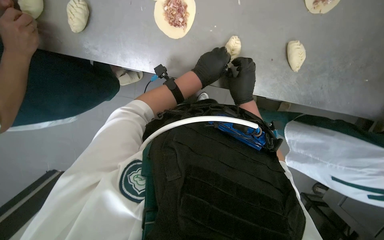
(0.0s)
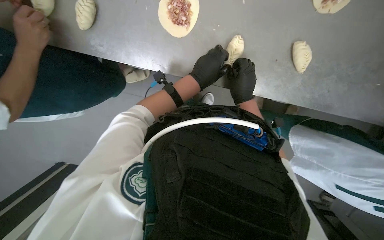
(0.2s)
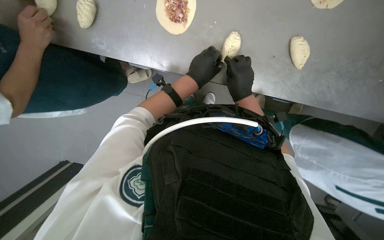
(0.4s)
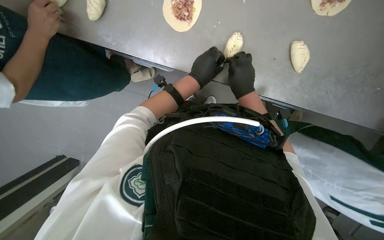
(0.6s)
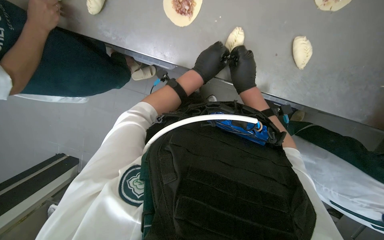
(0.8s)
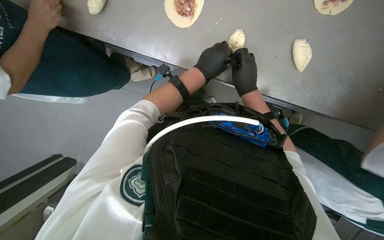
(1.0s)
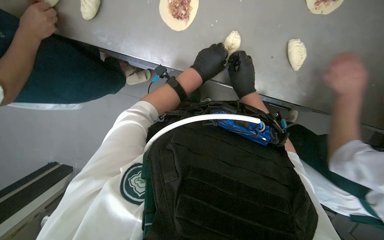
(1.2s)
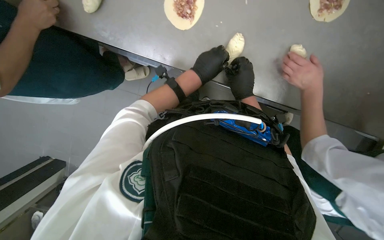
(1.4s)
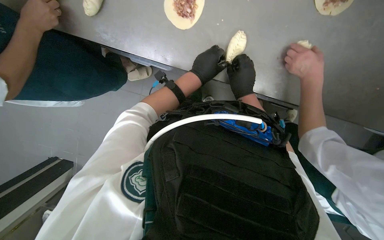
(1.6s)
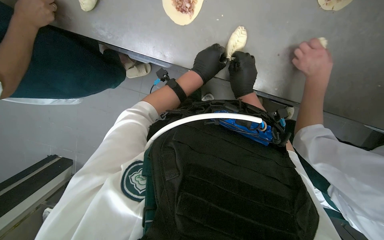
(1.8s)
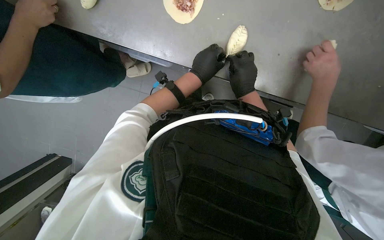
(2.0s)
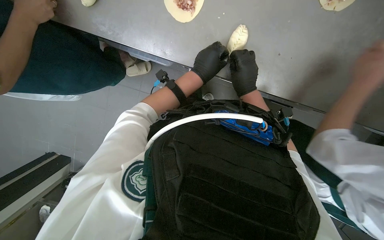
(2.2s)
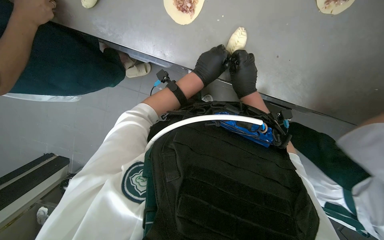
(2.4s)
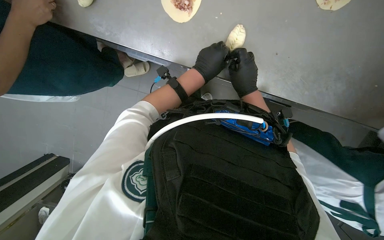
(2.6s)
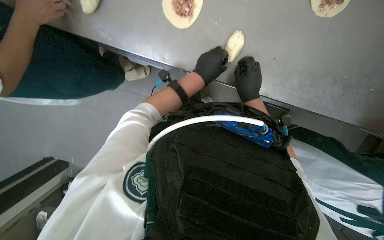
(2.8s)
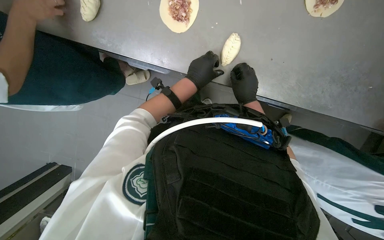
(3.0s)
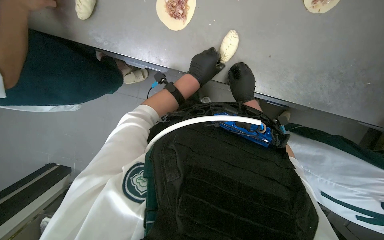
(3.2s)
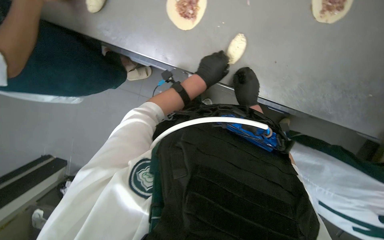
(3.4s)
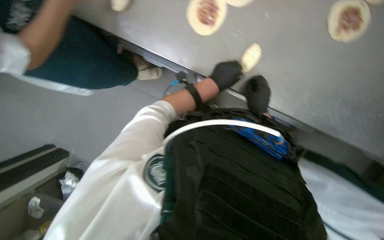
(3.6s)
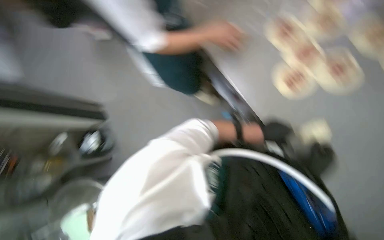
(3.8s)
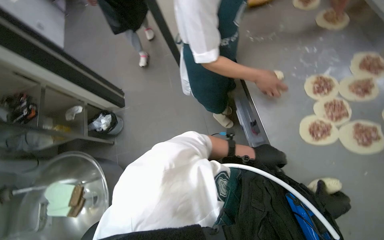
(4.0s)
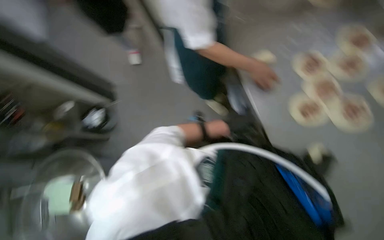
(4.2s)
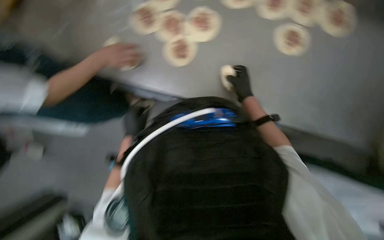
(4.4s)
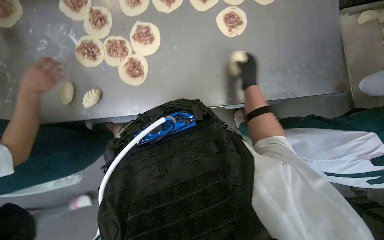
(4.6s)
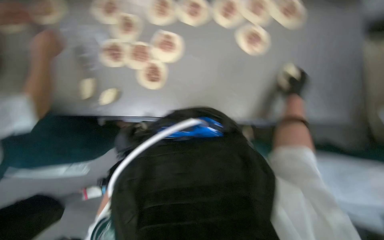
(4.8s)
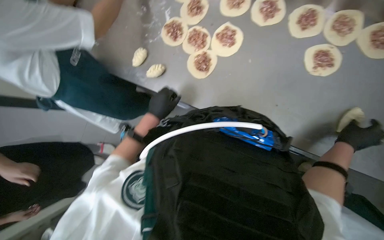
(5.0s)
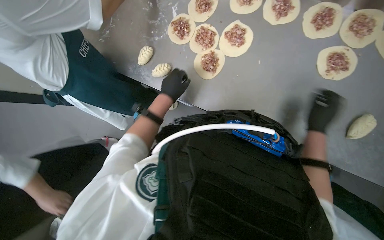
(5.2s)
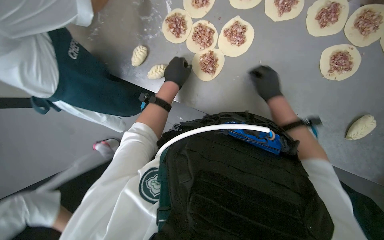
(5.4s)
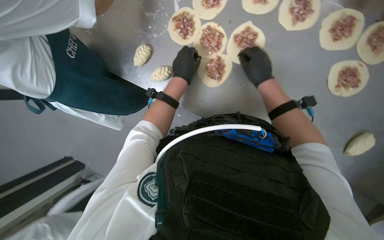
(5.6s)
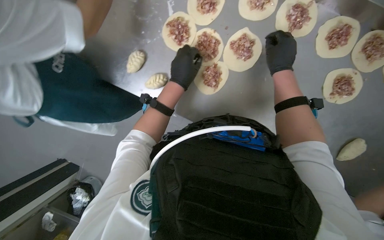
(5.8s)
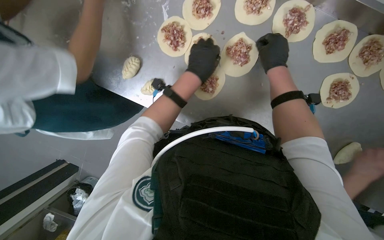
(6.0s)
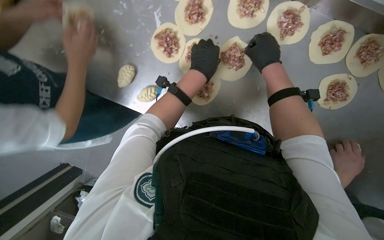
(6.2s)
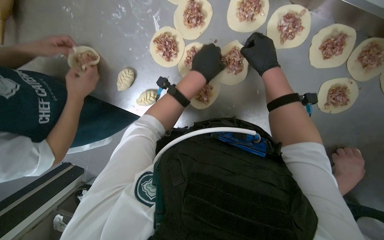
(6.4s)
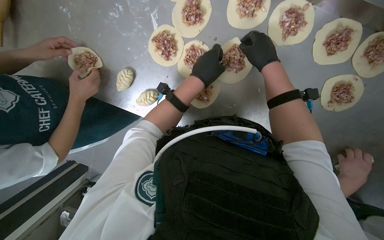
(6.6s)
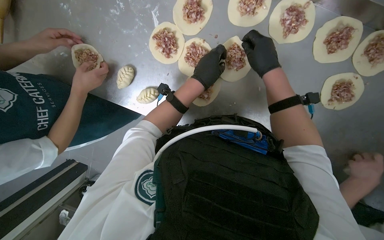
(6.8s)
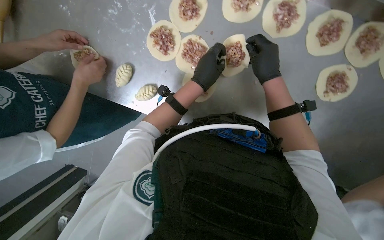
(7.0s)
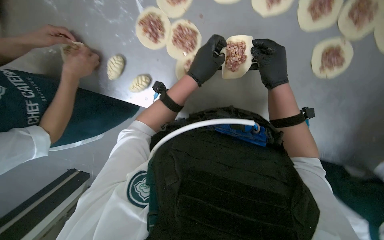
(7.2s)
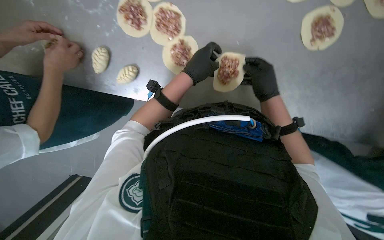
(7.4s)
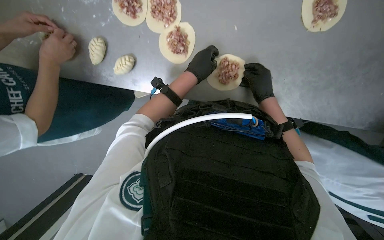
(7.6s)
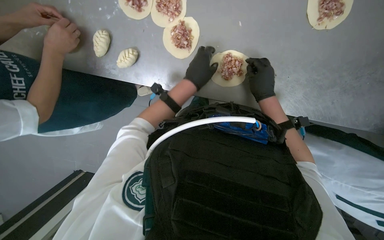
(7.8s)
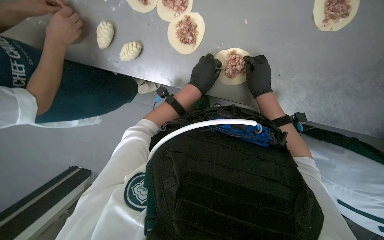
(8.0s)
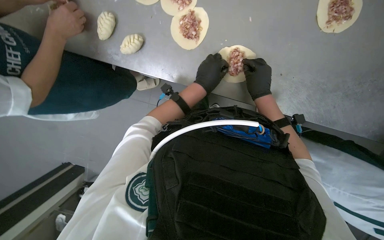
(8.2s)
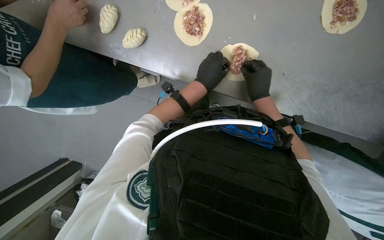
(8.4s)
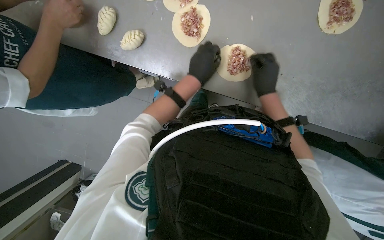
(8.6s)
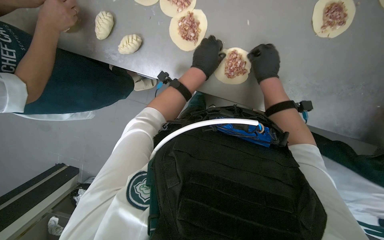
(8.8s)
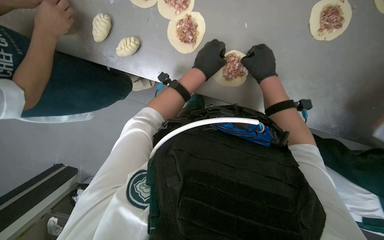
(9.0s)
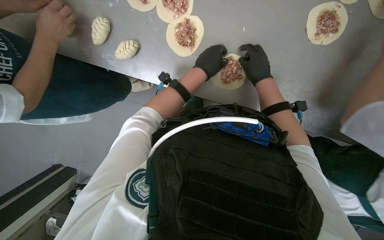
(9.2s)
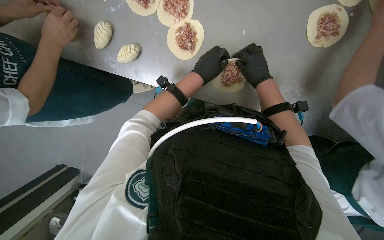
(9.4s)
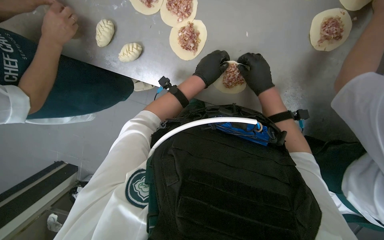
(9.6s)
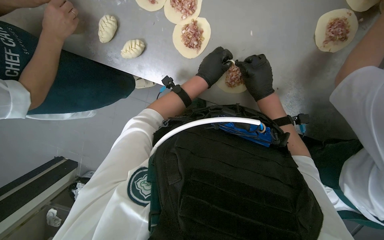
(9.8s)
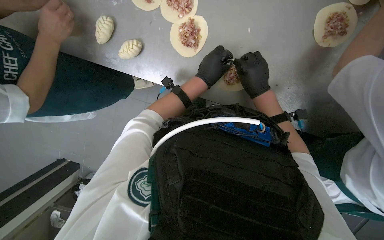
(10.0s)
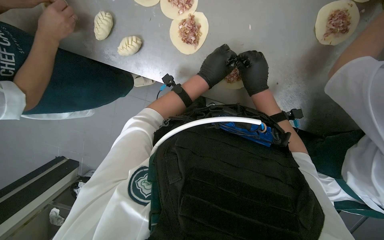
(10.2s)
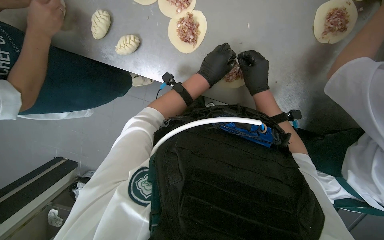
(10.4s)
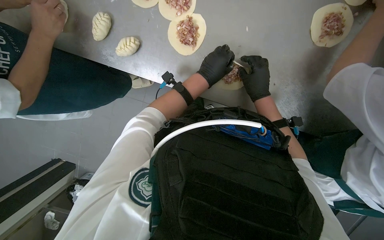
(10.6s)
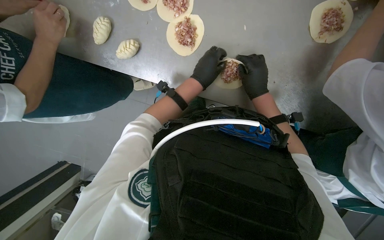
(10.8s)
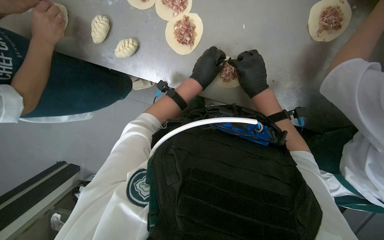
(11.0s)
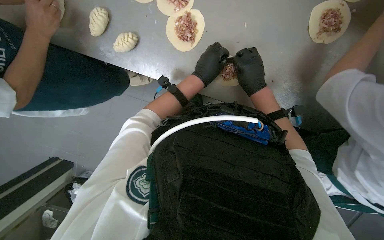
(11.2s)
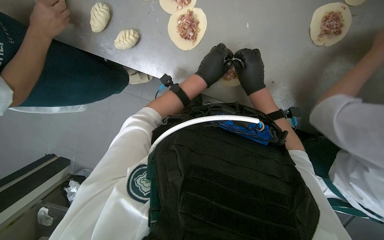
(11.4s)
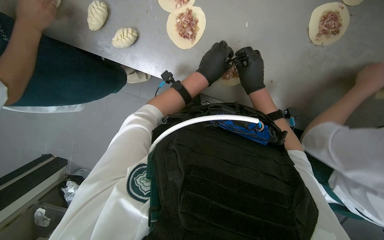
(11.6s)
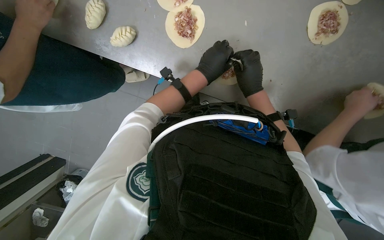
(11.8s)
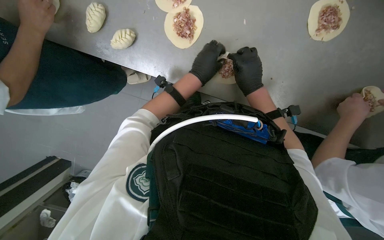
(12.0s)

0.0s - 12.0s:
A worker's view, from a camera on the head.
Job: preparing food.
The whole recording: Folding meat-filled dough into dumplings. The worker folds dough filled with meat into dumplings and places them on a baking sheet.
0.0s - 3.0s: The hands stay close to where they were, moving slightly.
4.4s - 6.0s: The left hand shifts about 40 cm up the picture and to the right. The right hand is displaced up the picture by about 30 cm, and moves approximately 25 cm to the right and comes back.
6.0s - 7.6s: The right hand shifts approximately 30 cm down the picture and farther from the camera.
7.6s - 9.0s: The hands stay close to where they were, moving slightly.
9.0s - 12.0s: The hands work in one place, with small movements.

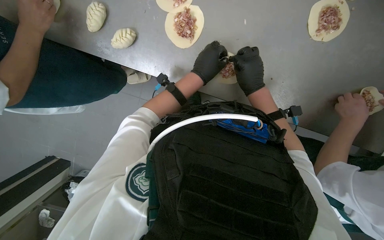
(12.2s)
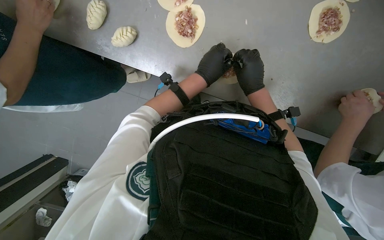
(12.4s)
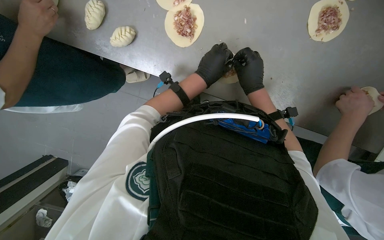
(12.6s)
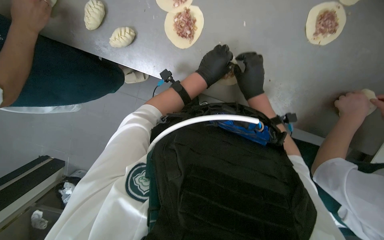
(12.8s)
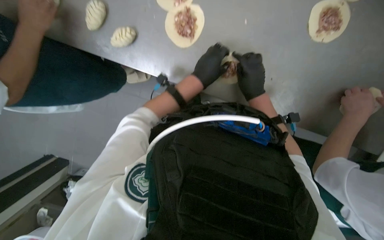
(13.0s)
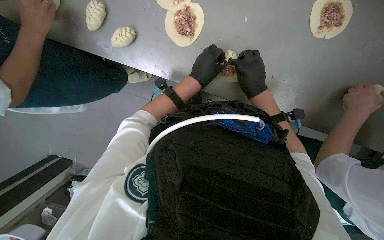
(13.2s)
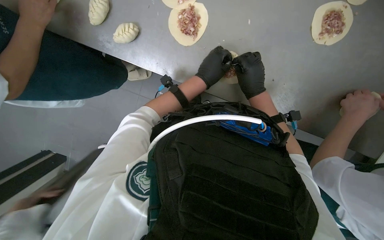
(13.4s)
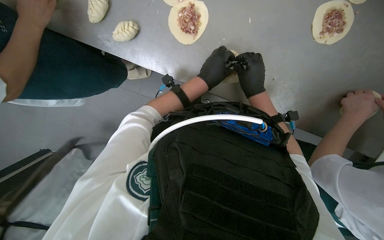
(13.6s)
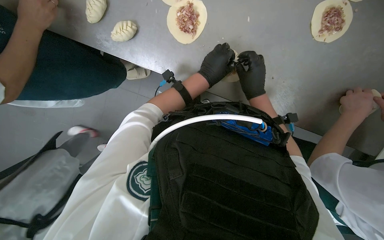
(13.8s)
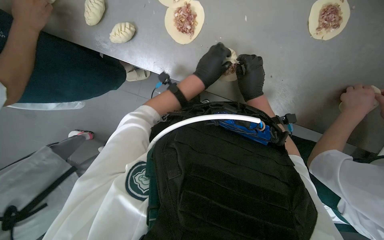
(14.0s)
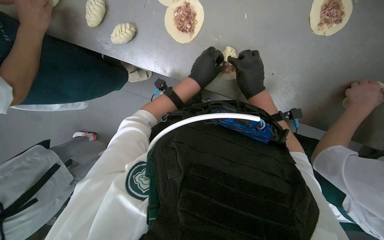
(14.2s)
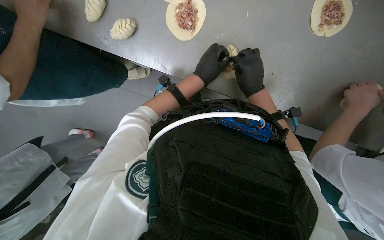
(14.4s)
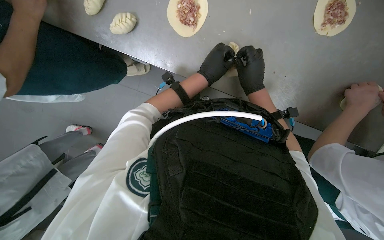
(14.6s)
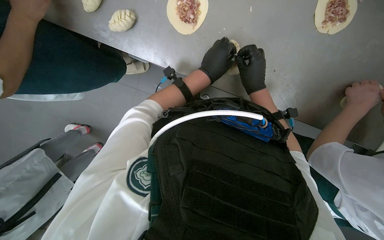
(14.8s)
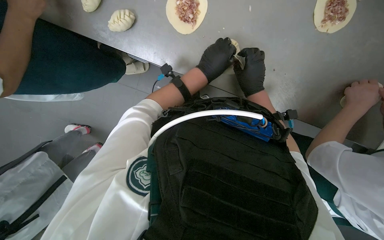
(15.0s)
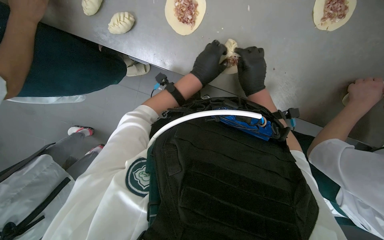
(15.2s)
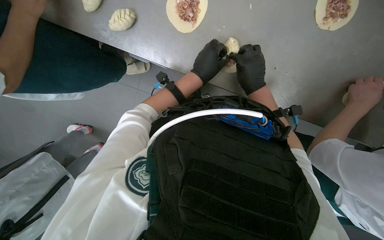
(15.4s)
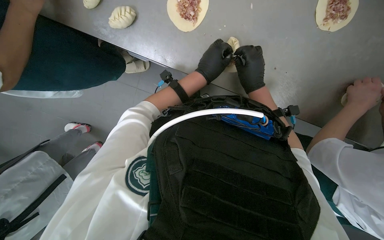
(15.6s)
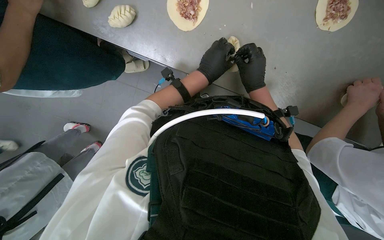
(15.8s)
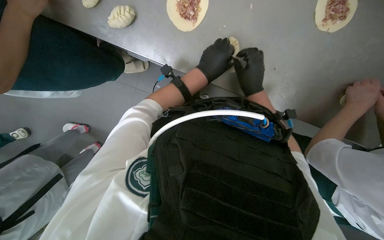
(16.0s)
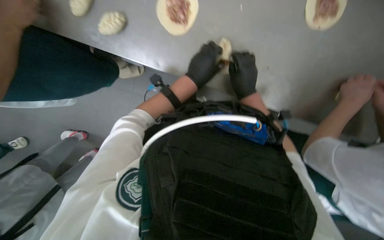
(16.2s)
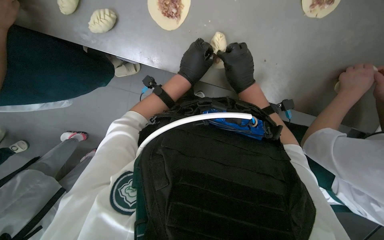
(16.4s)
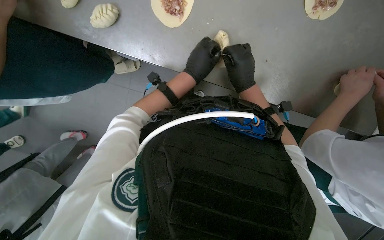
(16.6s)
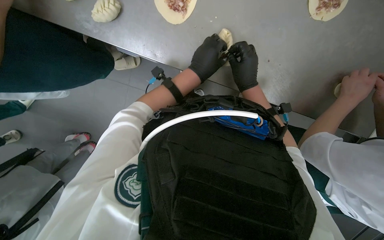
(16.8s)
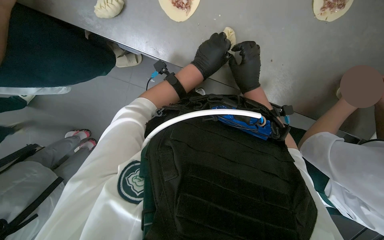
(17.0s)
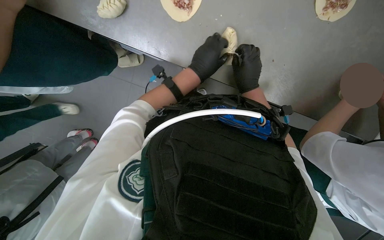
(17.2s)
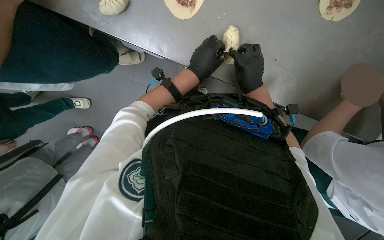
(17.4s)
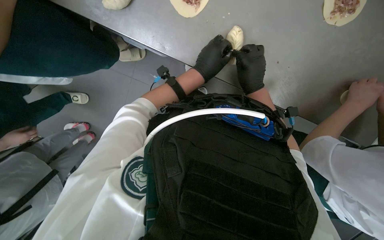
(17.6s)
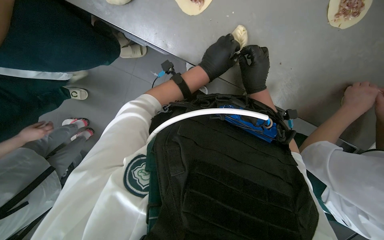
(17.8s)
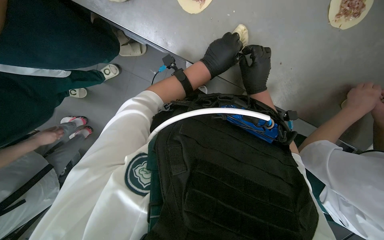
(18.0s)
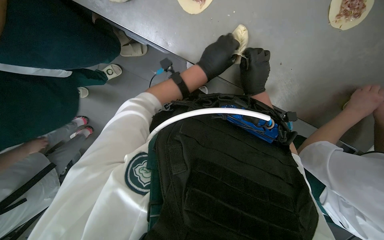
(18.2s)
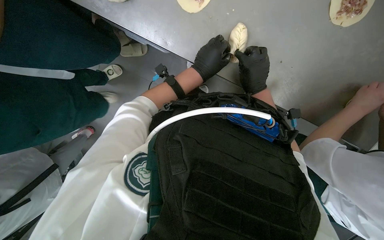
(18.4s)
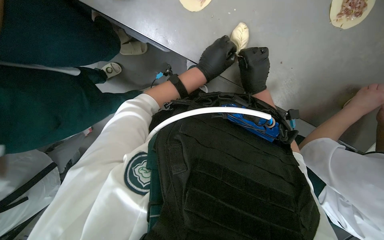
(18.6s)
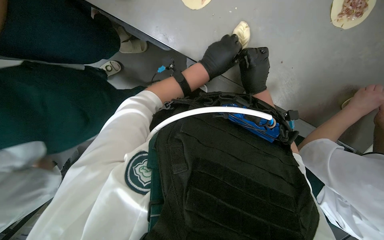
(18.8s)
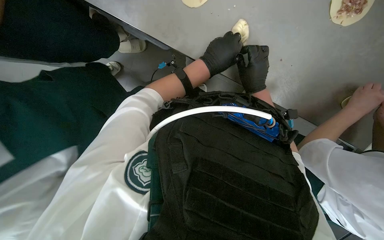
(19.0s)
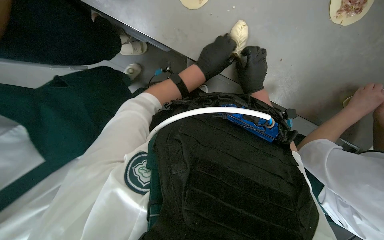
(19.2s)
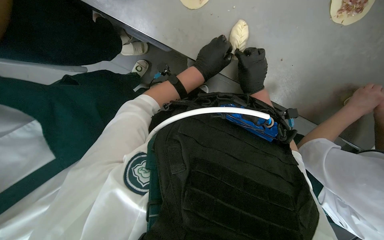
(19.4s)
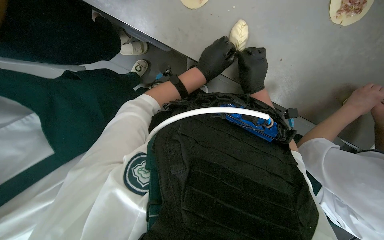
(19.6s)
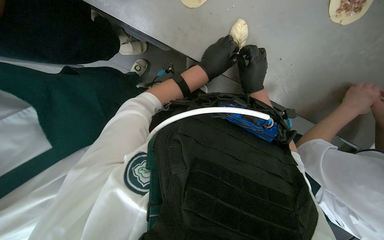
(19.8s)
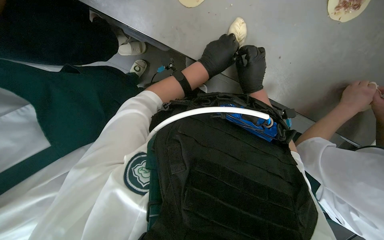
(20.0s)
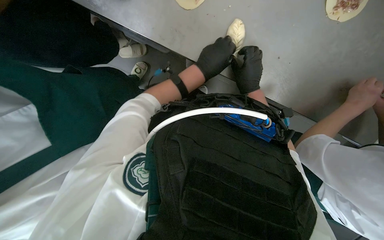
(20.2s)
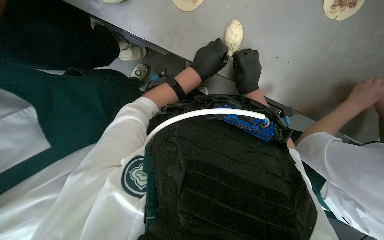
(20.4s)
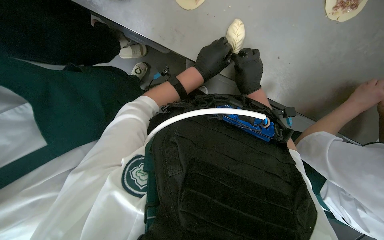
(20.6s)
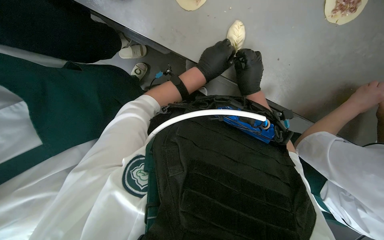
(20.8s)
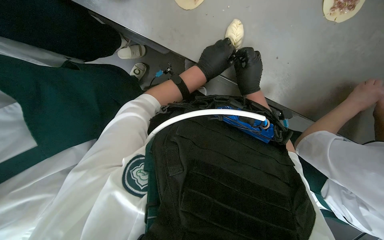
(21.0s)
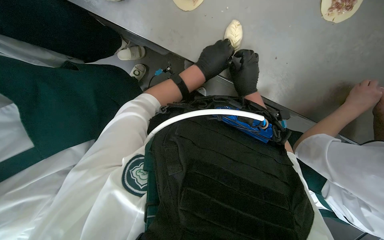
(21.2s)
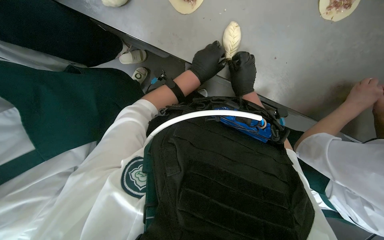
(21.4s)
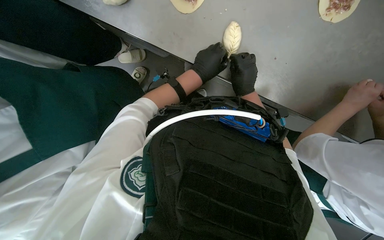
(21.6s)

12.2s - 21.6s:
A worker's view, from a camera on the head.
Job: preparing food.
The whole recording: Folding meat-filled dough into dumplings. The worker folds dough filled with meat into dumplings and places them on a baking sheet.
12.2s - 21.6s: The hands make small movements and keep their place.
